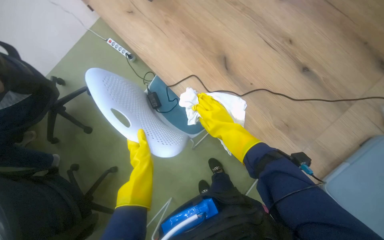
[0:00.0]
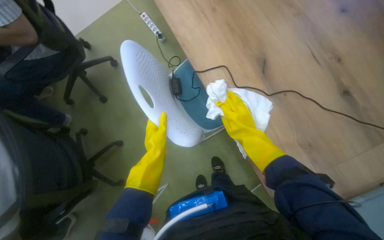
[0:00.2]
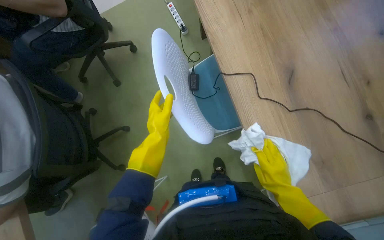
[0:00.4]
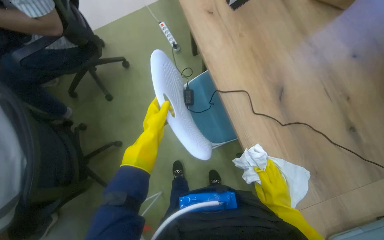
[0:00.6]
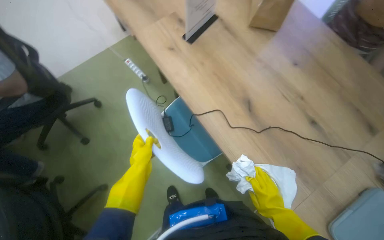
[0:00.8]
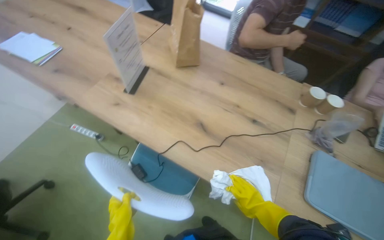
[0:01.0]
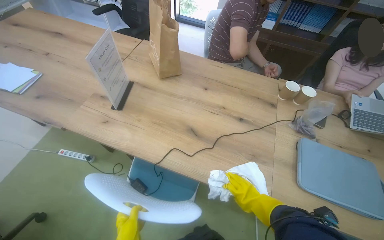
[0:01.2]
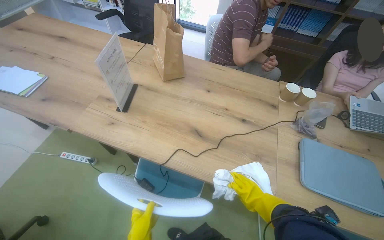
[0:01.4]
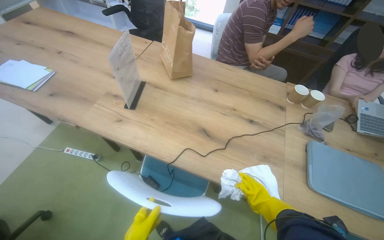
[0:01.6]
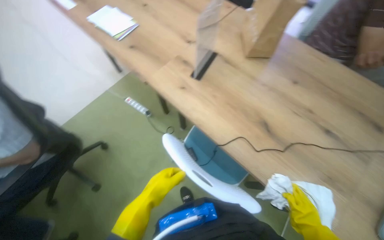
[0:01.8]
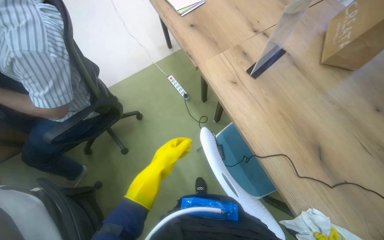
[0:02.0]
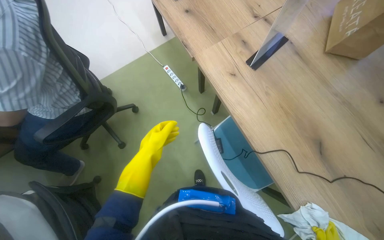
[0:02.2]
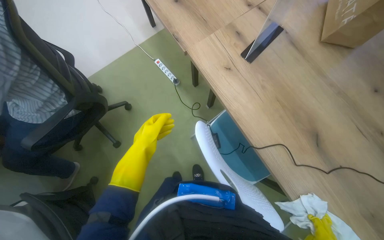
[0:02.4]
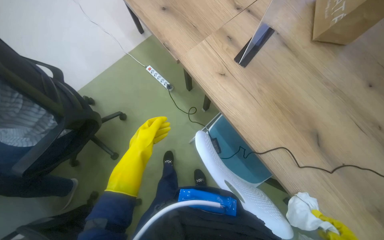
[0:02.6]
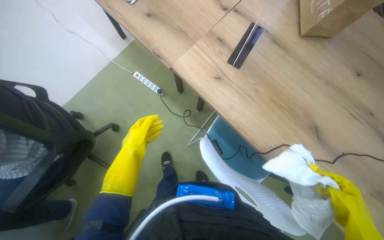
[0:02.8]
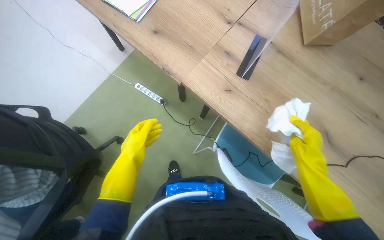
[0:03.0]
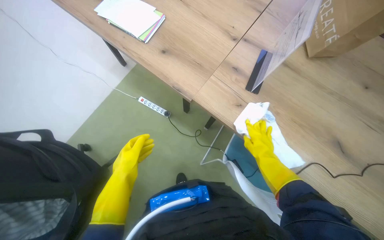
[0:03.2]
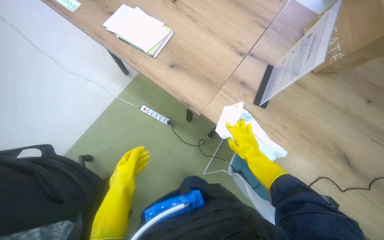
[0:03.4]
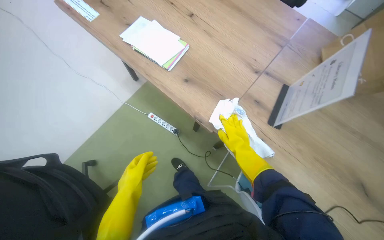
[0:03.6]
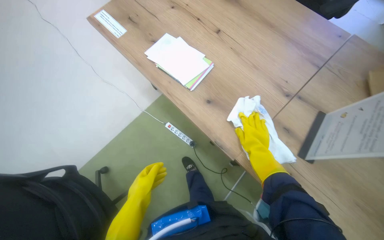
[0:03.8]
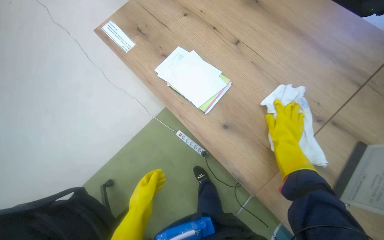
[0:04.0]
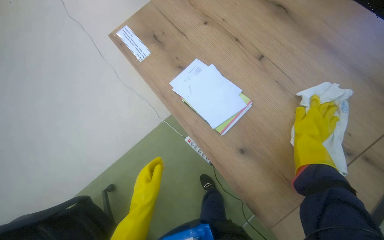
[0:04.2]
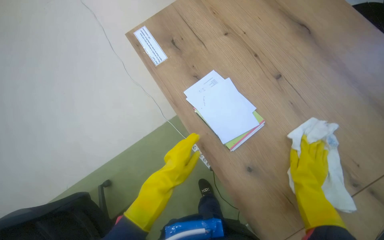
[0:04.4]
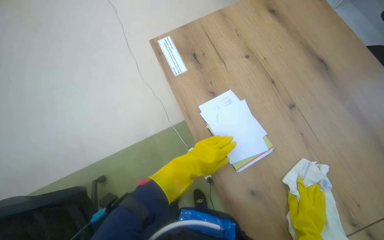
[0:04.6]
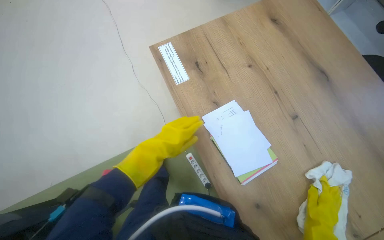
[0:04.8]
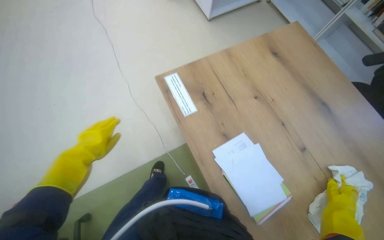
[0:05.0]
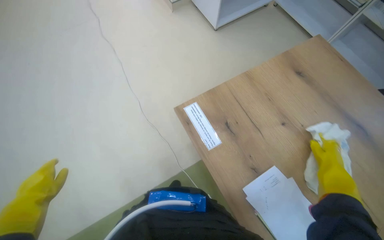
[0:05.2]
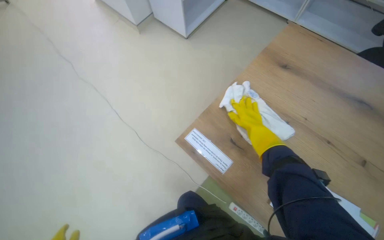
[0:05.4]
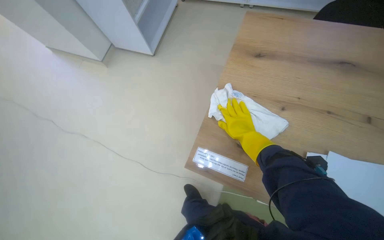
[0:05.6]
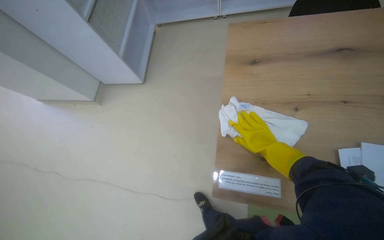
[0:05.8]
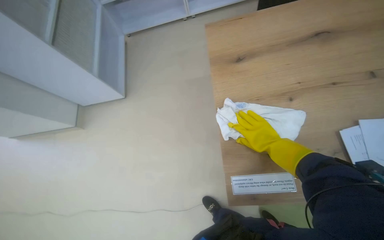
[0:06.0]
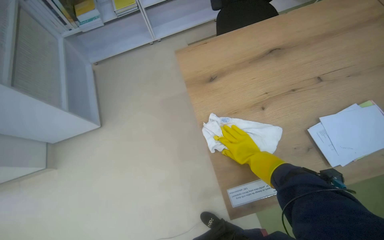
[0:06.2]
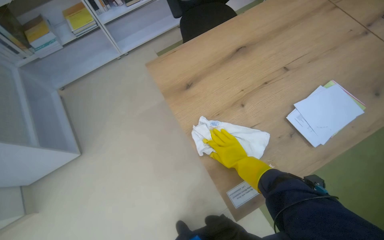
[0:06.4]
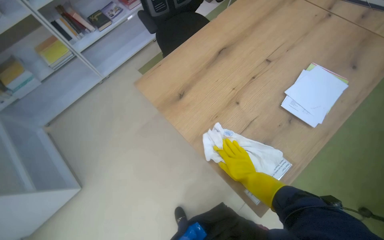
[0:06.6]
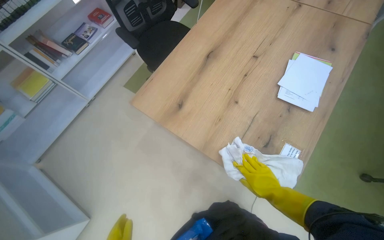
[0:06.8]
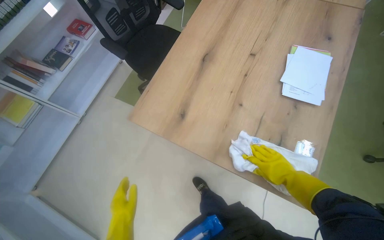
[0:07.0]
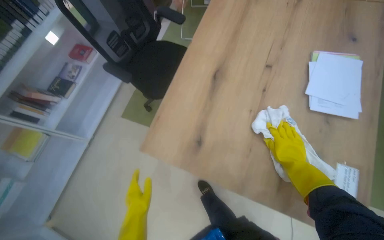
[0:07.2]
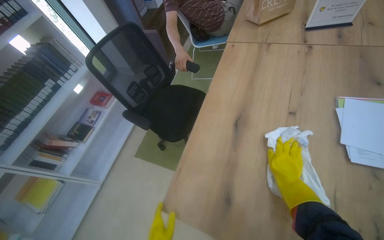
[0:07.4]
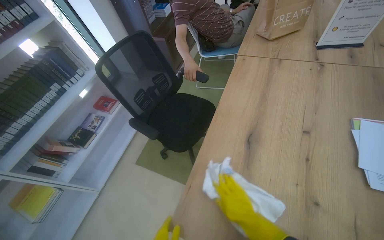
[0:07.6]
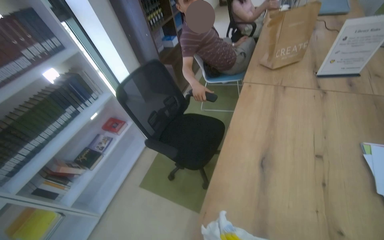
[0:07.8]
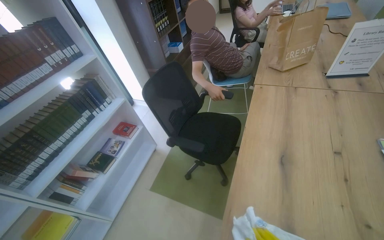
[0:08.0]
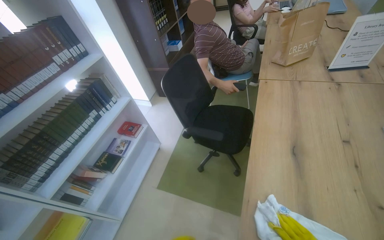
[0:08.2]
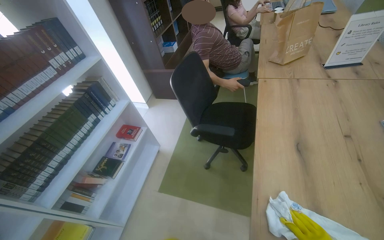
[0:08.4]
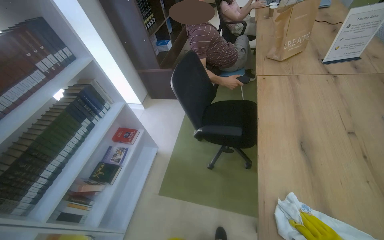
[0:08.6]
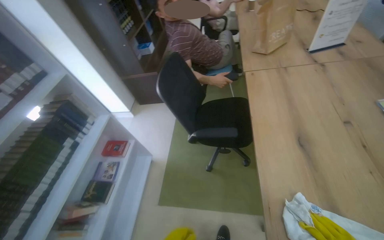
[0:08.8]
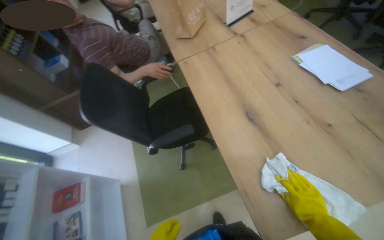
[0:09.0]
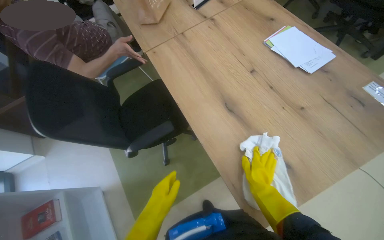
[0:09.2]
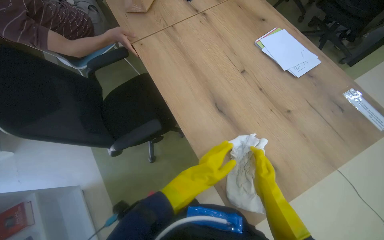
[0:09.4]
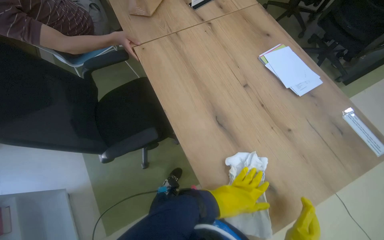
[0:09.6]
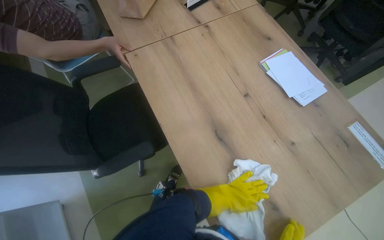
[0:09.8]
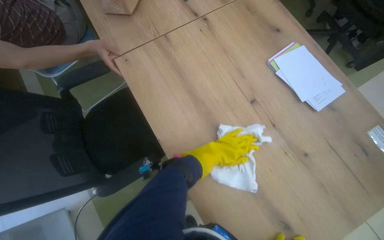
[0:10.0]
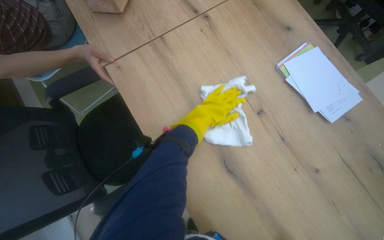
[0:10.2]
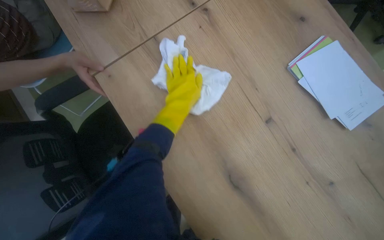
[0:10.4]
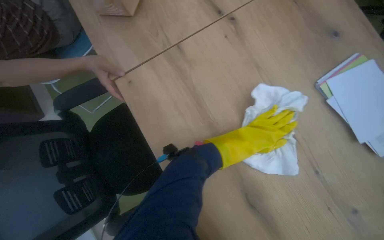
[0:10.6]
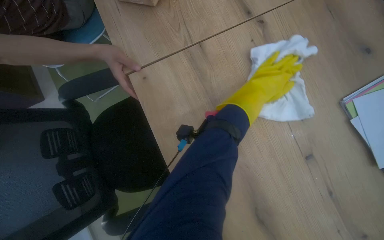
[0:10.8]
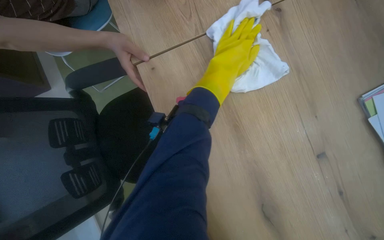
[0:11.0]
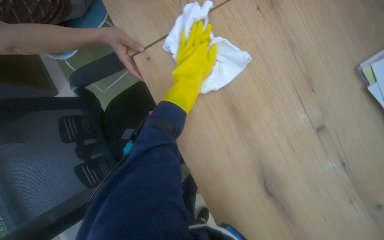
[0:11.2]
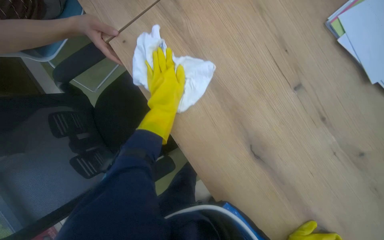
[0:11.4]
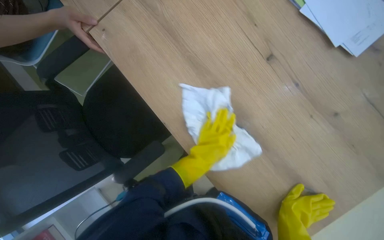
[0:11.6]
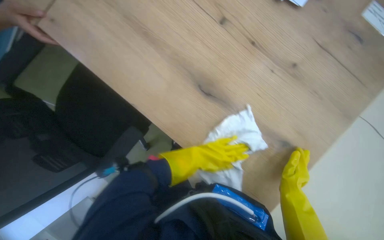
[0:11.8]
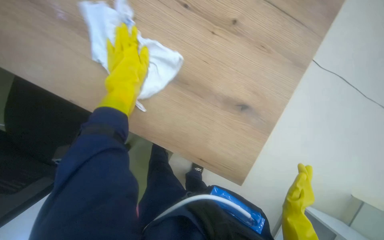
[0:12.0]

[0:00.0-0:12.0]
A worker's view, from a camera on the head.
Job: wiping surfaces.
The whole recording: Cleaning table surface. The worker wipes the table surface with a cloth, moving items and adjusting the cloth as needed.
0:00.0 to 0:01.6: The head turns to the right by approximately 35 degrees. The view tips upward by roughly 20 degrees.
0:01.6 to 0:03.0: The head travels approximately 40 cm. The wearer's head swings about 20 degrees to the left. The view tilts approximately 20 degrees downward.
0:03.0 to 0:04.4: The camera is carried approximately 60 cm.
0:04.4 to 0:06.0: The camera is carried approximately 60 cm. The wearer's head swings some 60 degrees to the right. The view tilts some 15 degrees upward.
0:06.0 to 0:07.6: The camera travels approximately 50 cm. The head turns to the right by approximately 60 degrees. The wearer looks approximately 25 degrees further upward.
0:07.6 to 0:09.0: The wearer looks approximately 40 degrees further to the right.
0:09.0 to 0:10.4: The camera travels approximately 60 cm. The view pans to the right by roughly 15 degrees. The camera pitches downward, by about 20 degrees.

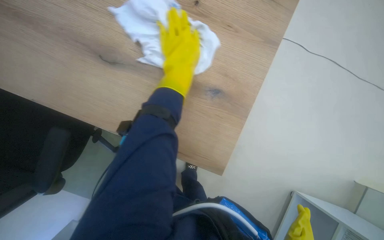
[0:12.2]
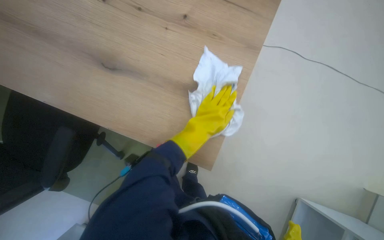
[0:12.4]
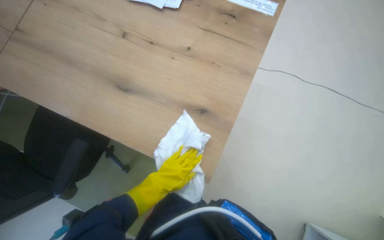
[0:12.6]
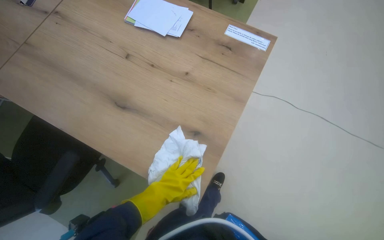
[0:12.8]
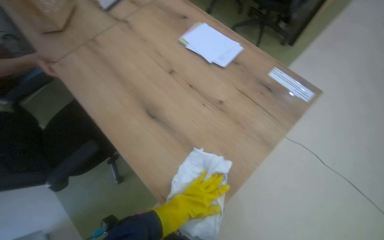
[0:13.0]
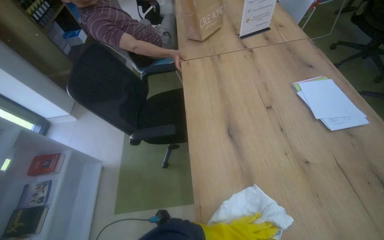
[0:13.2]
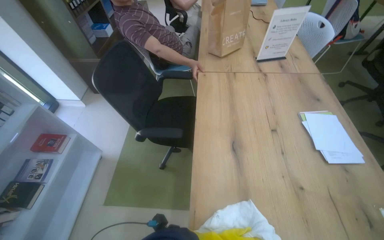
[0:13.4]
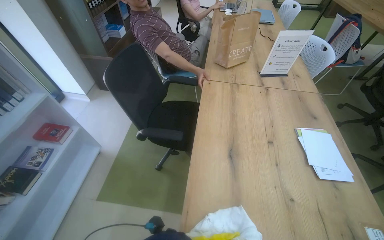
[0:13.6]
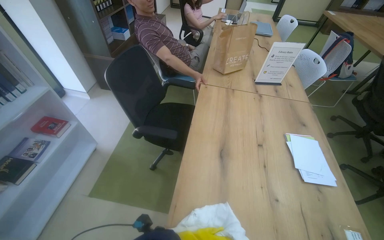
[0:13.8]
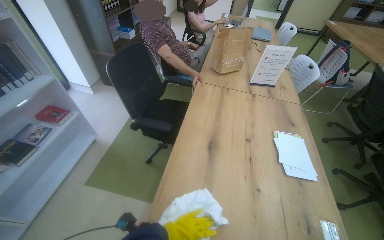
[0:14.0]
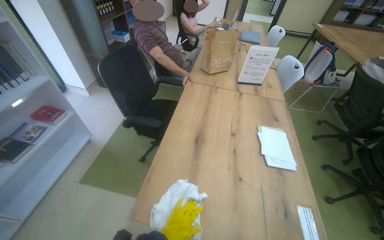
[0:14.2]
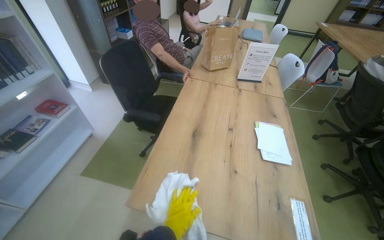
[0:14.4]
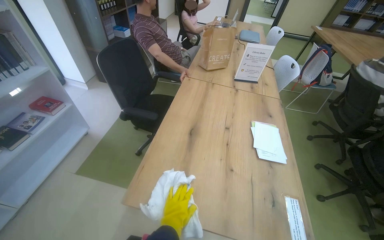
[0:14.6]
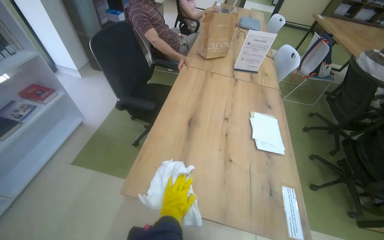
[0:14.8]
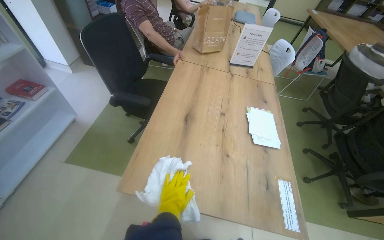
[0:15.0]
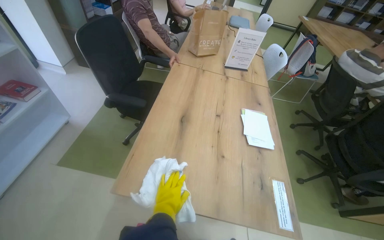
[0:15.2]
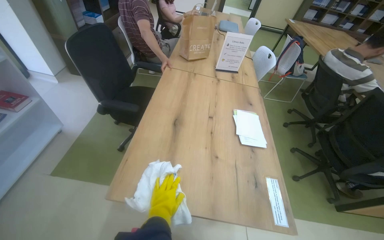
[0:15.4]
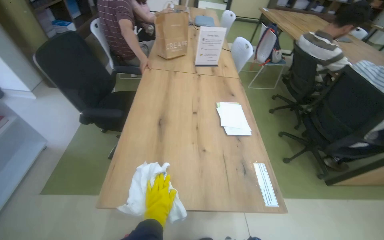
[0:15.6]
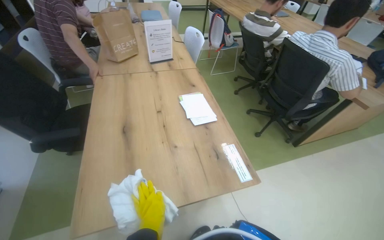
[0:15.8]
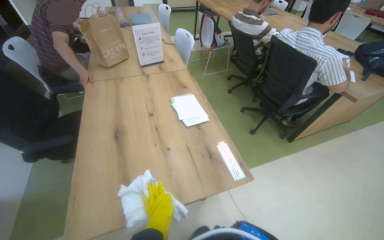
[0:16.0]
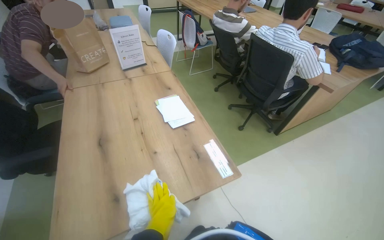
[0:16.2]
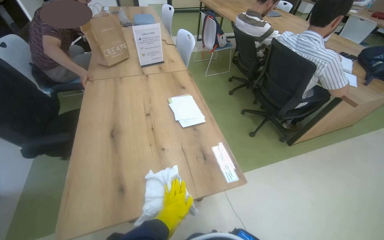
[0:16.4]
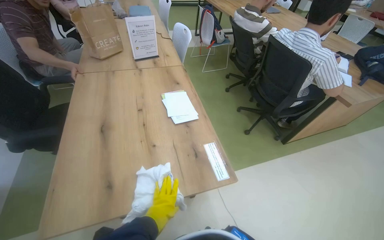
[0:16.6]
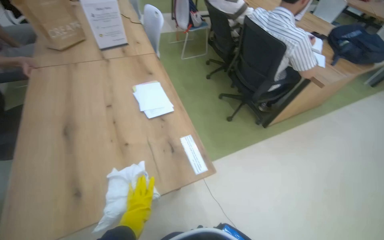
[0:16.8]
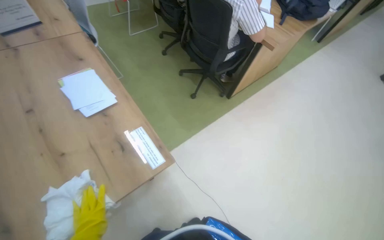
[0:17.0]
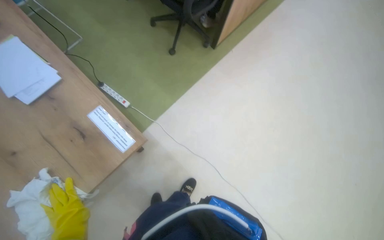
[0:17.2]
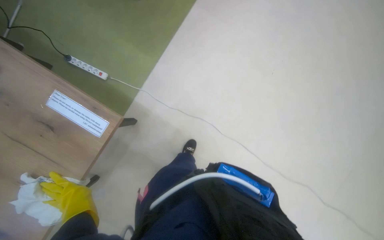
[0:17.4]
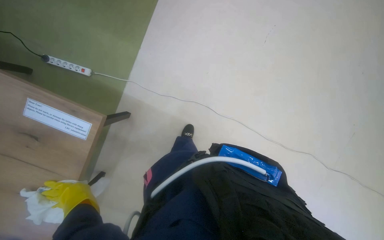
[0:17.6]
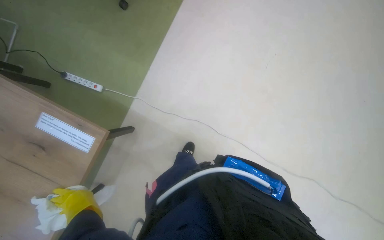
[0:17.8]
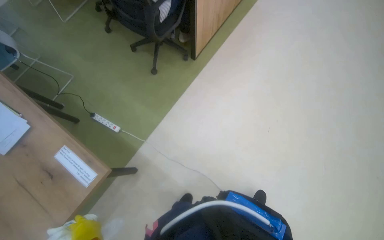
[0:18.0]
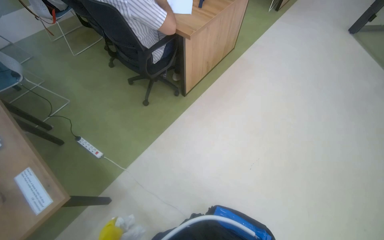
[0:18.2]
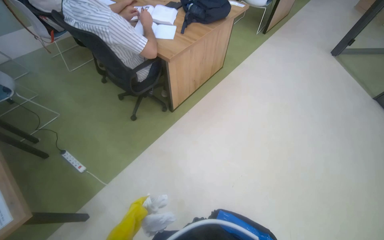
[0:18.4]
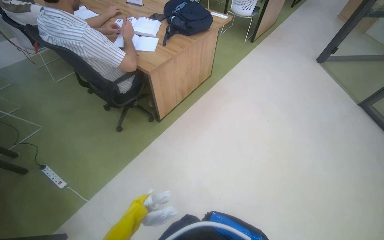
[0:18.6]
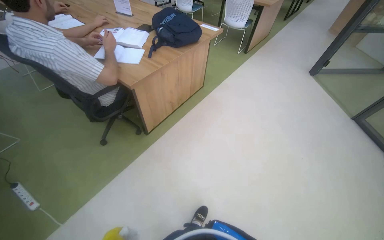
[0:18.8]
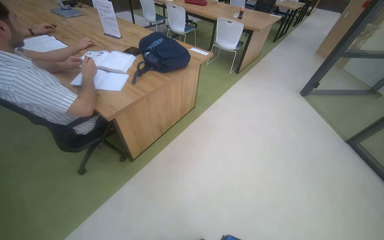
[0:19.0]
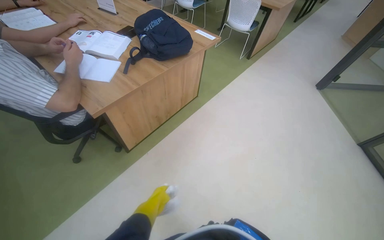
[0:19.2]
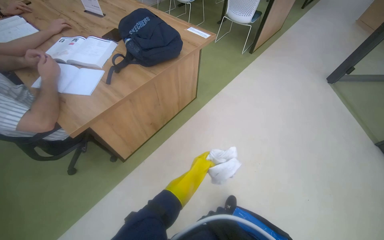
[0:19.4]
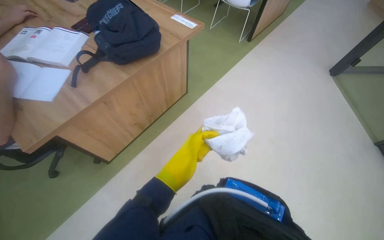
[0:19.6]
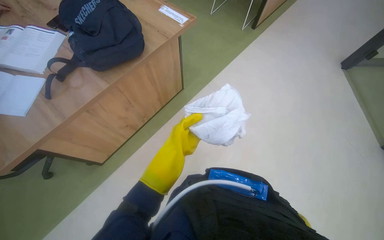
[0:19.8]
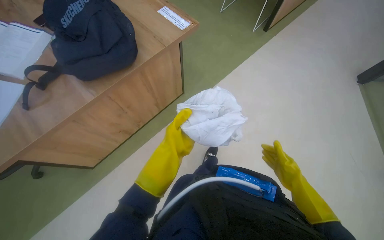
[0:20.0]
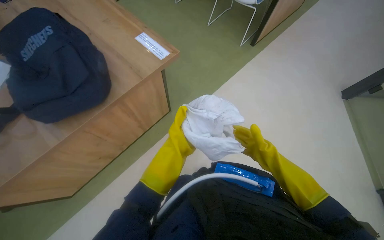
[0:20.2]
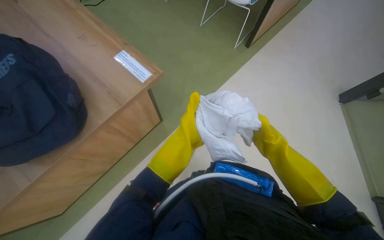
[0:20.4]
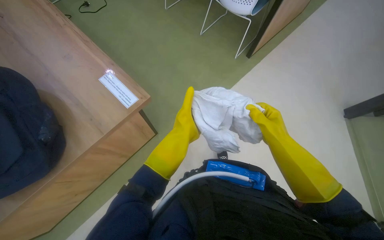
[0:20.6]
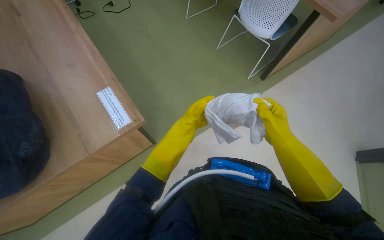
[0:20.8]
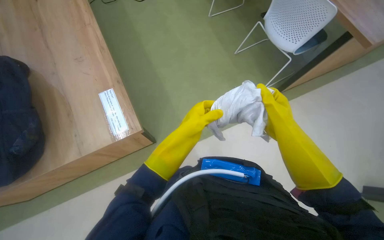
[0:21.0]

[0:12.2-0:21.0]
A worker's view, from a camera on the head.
Job: wiping surfaces.
The whole recording: Cleaning table surface. The worker wipes the table surface with a cloth, moving items and adjusting the cloth as needed.
0:12.2 to 0:13.6: The head rotates approximately 50 degrees to the left. The camera pitches upward, by some 30 degrees.
0:15.2 to 0:16.6: The wearer looks about 30 degrees further to the right.
0:16.6 to 0:18.0: The camera is carried about 50 cm. The wearer looks about 30 degrees further downward. Everything in view rotates some 40 degrees counterclockwise.
0:18.0 to 0:19.6: The camera travels approximately 1 m. The view tilts approximately 15 degrees upward.
0:19.6 to 0:21.0: The camera is carried some 1 m.
